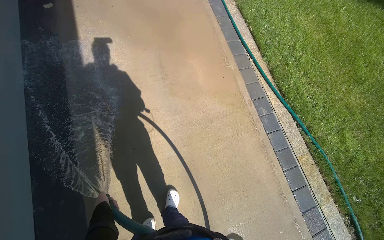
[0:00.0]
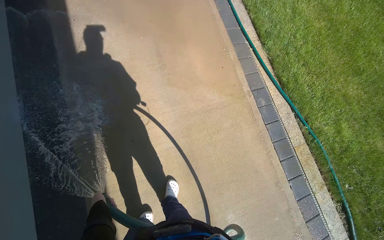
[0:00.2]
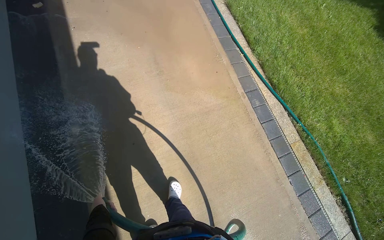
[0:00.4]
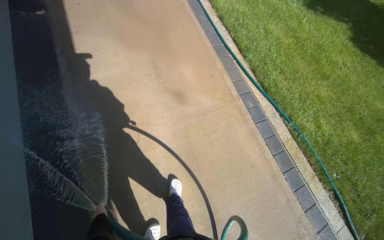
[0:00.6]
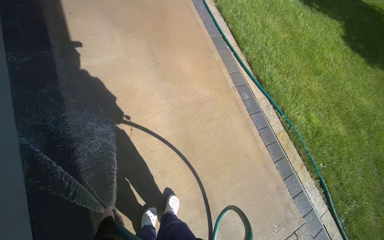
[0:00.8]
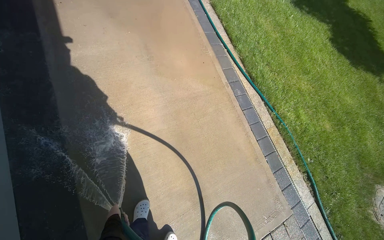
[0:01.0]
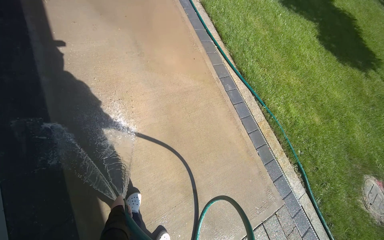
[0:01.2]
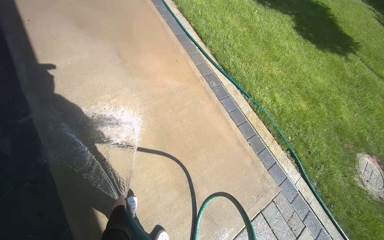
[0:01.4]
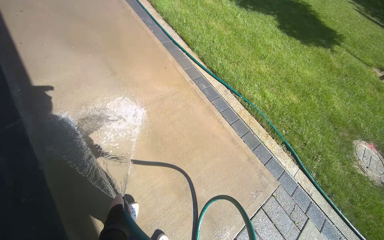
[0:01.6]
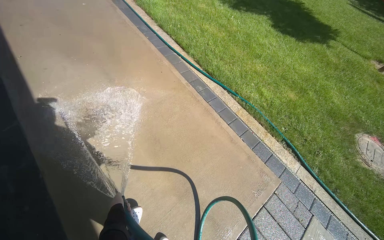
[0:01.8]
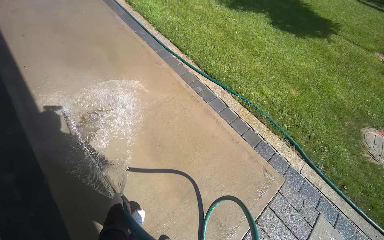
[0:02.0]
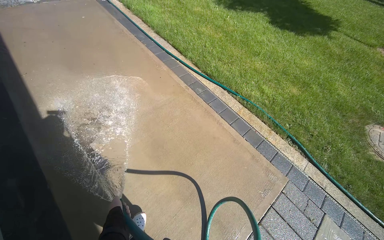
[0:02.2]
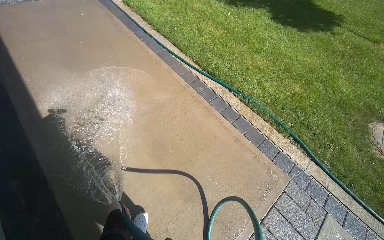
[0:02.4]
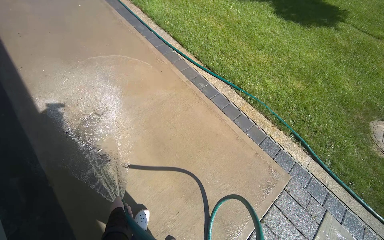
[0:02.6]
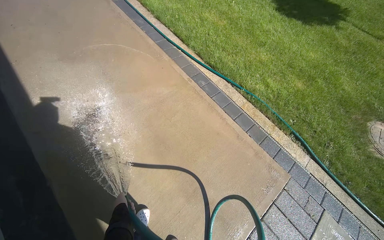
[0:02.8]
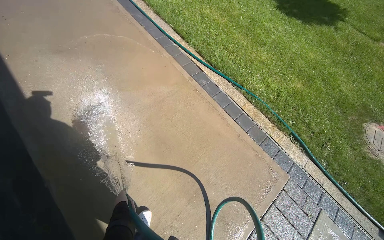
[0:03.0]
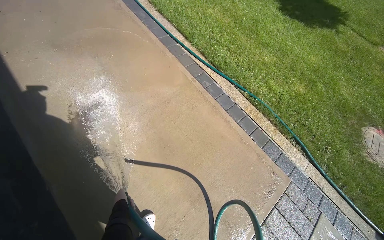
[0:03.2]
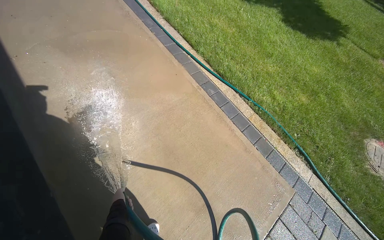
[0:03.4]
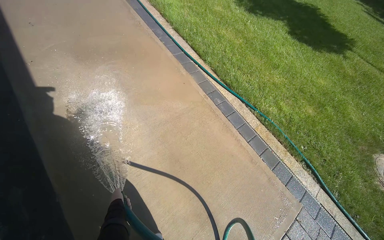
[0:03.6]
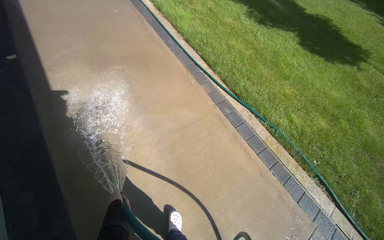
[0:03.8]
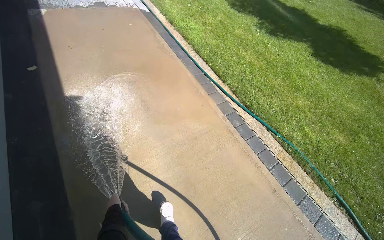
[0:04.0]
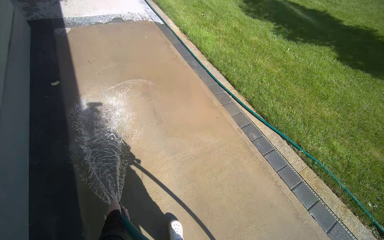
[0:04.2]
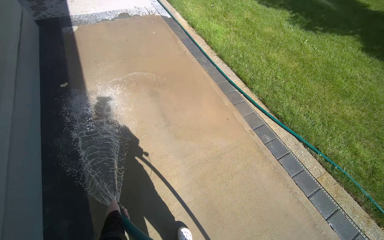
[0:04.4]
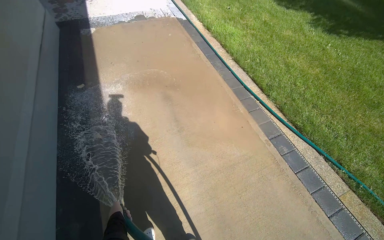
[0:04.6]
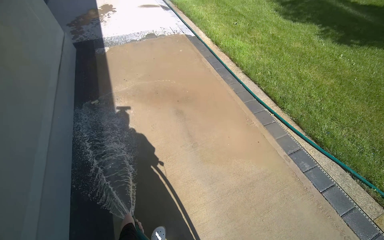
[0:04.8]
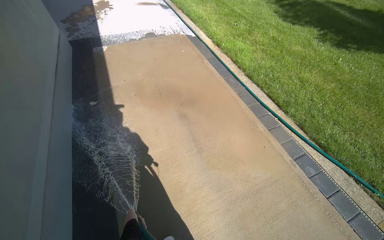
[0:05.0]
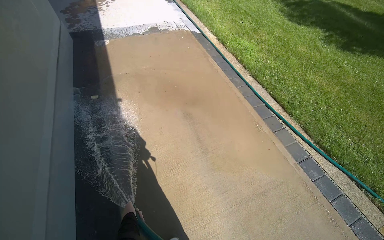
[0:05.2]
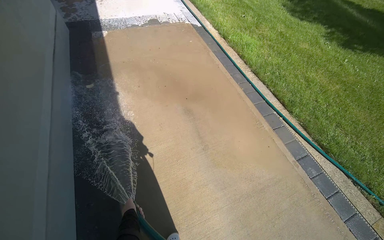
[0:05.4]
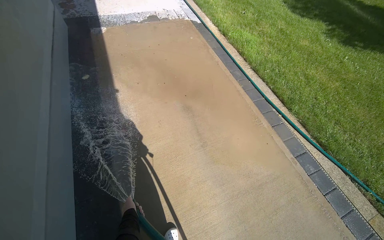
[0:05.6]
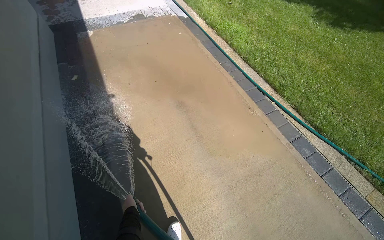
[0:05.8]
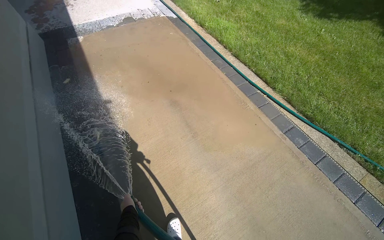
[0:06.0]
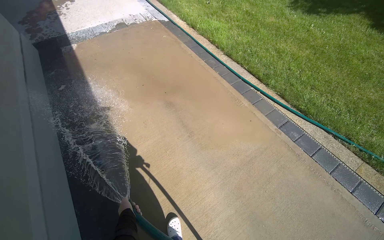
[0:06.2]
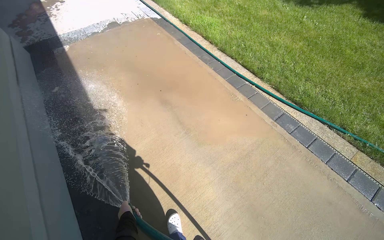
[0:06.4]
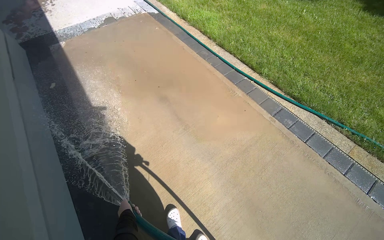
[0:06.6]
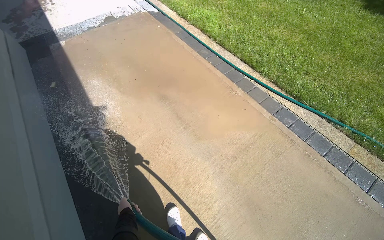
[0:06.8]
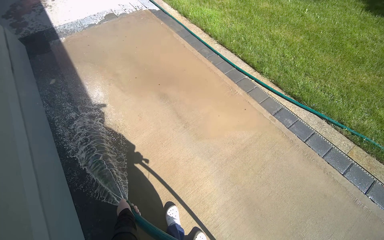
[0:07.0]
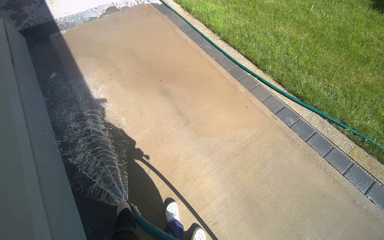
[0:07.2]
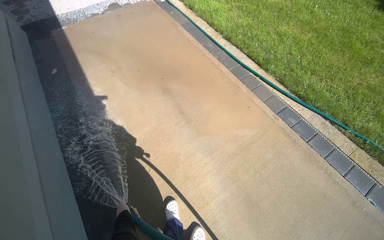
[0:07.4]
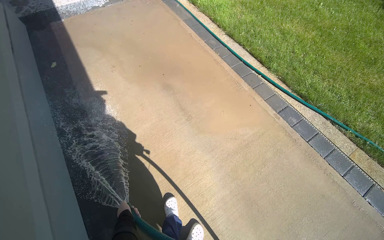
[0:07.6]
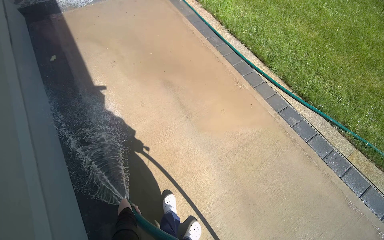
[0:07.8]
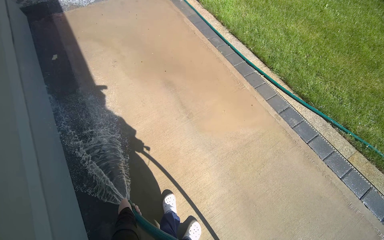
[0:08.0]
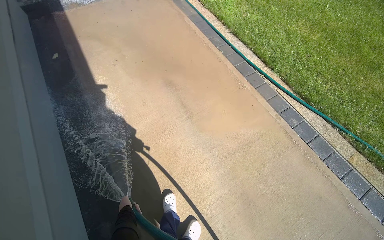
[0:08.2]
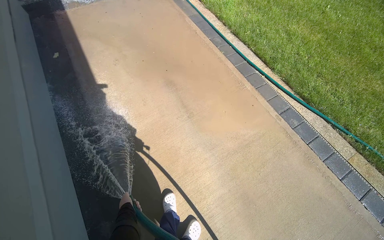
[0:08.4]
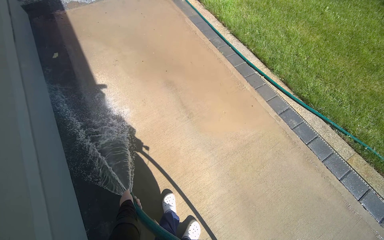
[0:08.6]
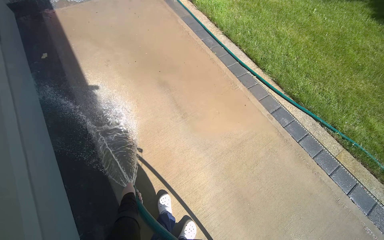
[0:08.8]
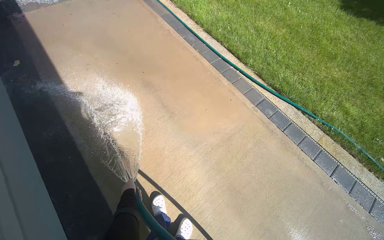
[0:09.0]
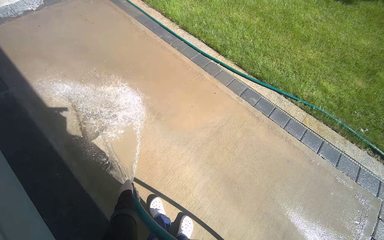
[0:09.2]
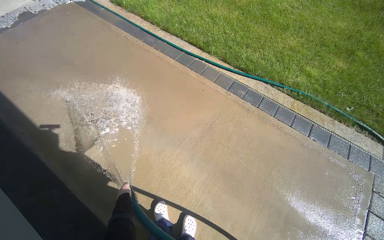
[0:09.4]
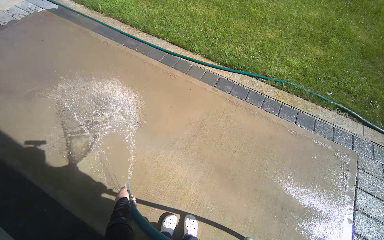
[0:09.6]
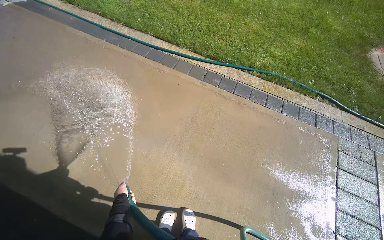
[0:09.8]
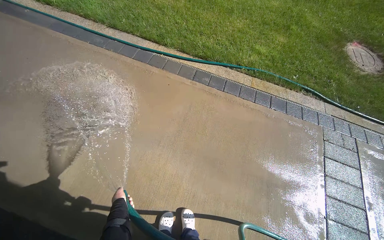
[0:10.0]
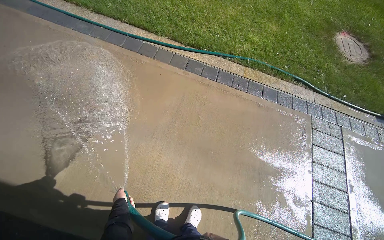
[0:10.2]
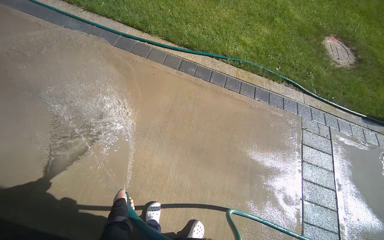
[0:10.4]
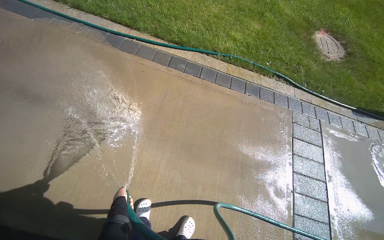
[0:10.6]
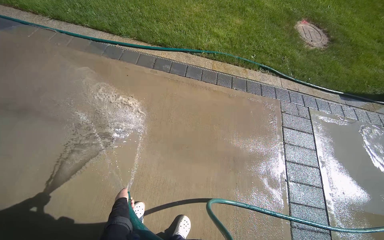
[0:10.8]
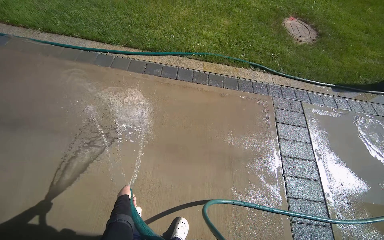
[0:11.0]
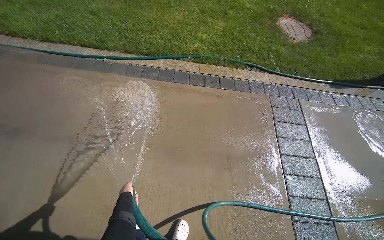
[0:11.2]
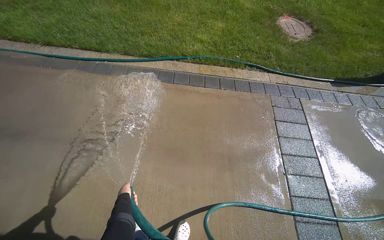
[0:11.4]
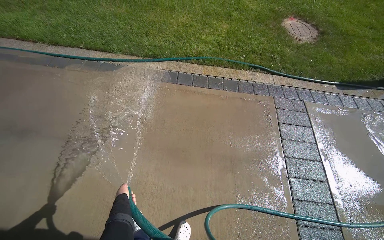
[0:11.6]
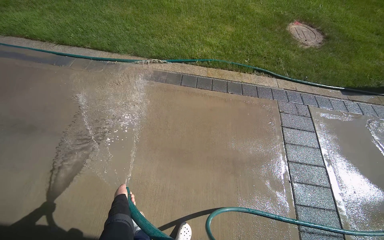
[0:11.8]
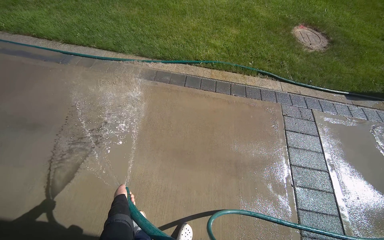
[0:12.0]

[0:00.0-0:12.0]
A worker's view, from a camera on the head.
Job: sweeping floor.
The whole recording: Rinsing concrete ground. The worker sprays water from a hose onto the concrete ground.
0:00.0 to 0:01.6: The camera travels about 60 cm. The wearer's head swings some 20 degrees to the right.
0:03.0 to 0:04.4: The camera is carried approximately 50 cm.
0:09.0 to 0:10.4: The wearer looks approximately 35 degrees further to the right.

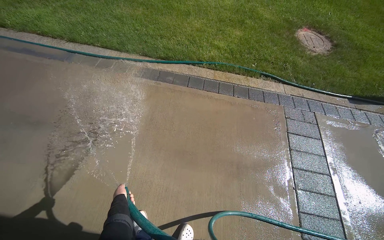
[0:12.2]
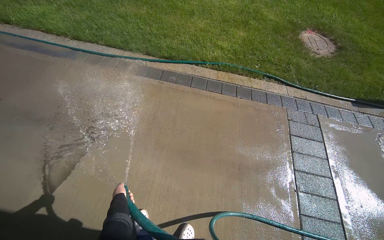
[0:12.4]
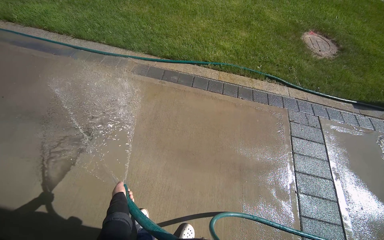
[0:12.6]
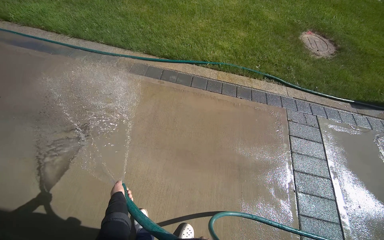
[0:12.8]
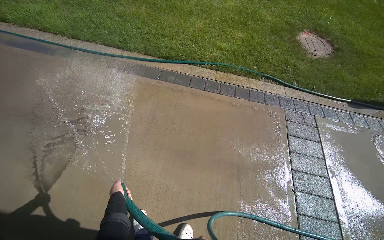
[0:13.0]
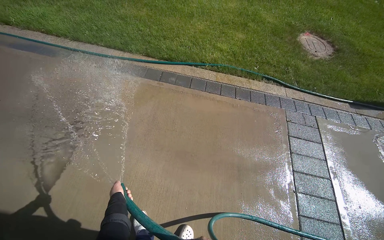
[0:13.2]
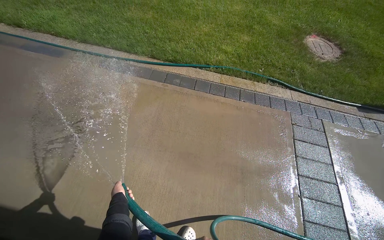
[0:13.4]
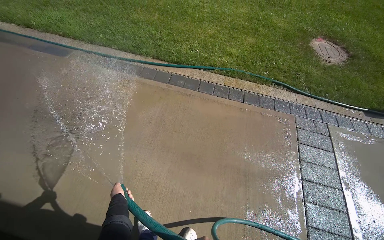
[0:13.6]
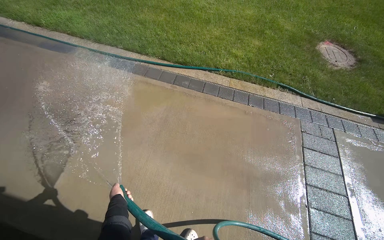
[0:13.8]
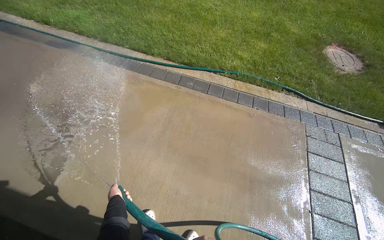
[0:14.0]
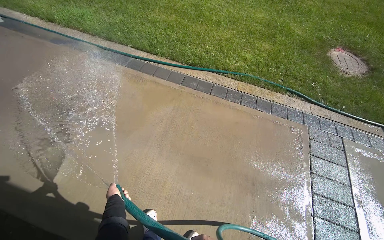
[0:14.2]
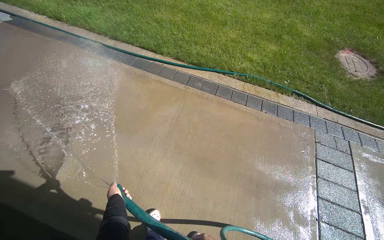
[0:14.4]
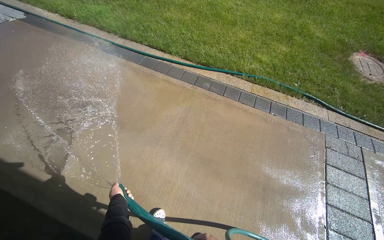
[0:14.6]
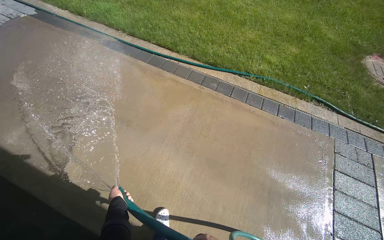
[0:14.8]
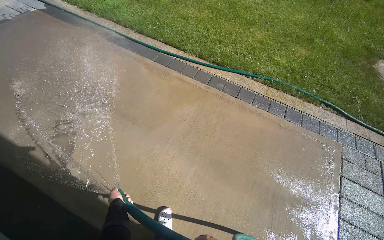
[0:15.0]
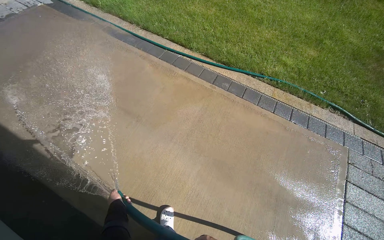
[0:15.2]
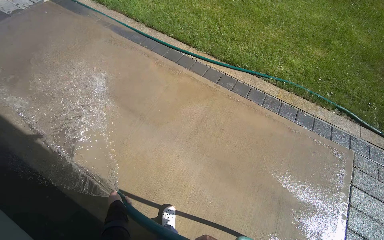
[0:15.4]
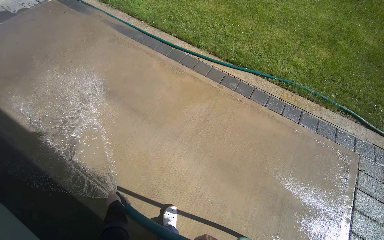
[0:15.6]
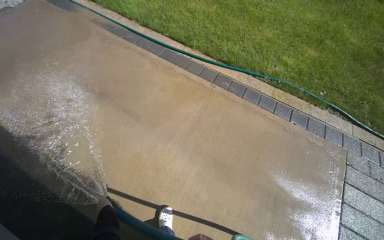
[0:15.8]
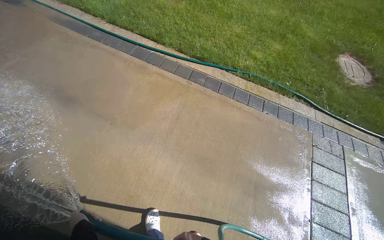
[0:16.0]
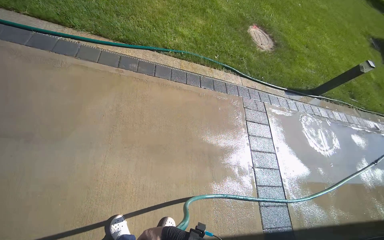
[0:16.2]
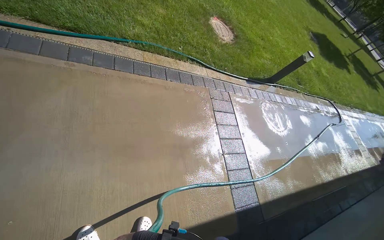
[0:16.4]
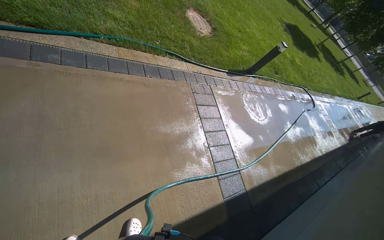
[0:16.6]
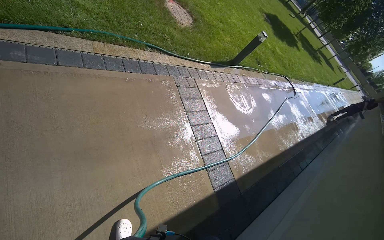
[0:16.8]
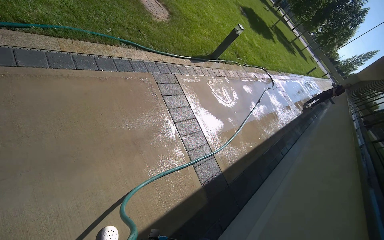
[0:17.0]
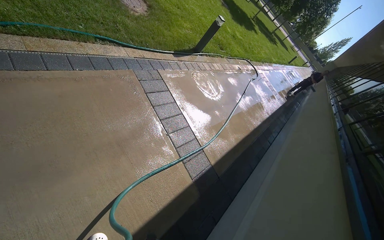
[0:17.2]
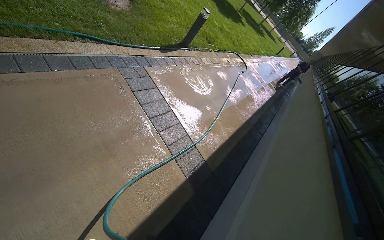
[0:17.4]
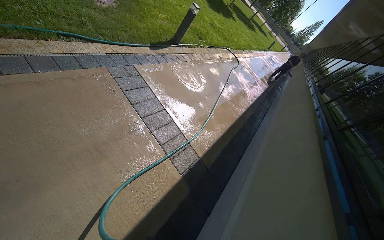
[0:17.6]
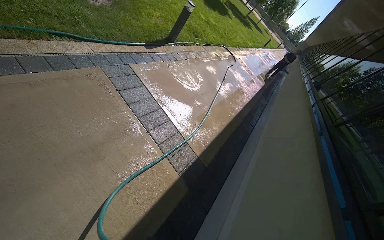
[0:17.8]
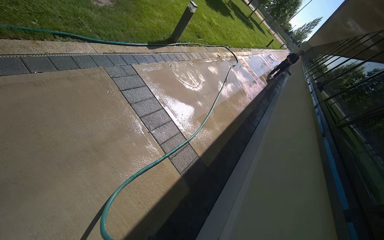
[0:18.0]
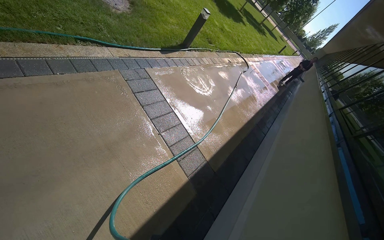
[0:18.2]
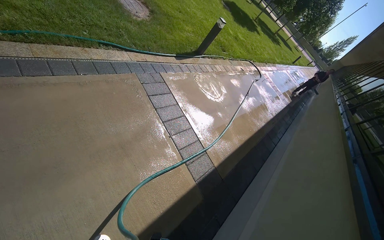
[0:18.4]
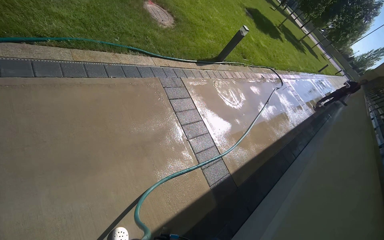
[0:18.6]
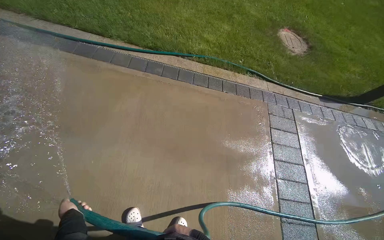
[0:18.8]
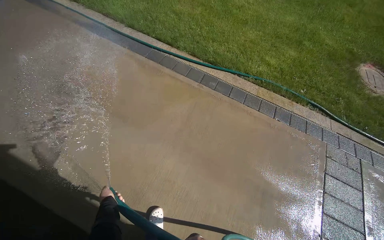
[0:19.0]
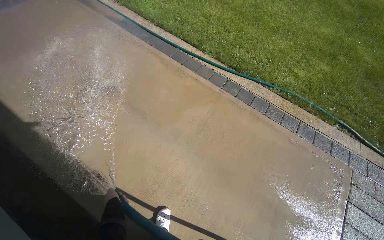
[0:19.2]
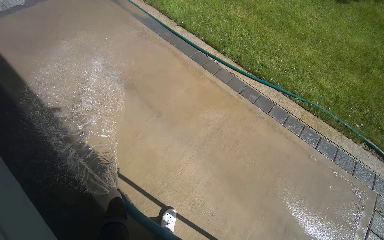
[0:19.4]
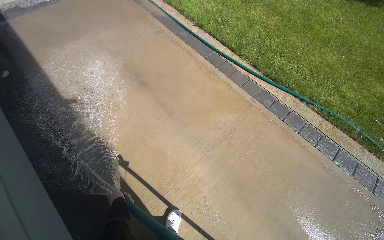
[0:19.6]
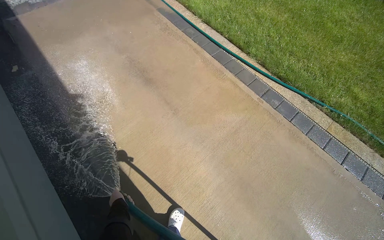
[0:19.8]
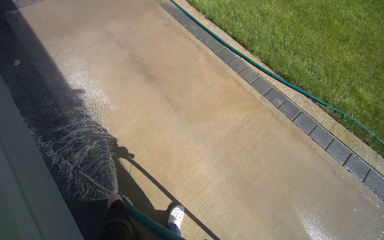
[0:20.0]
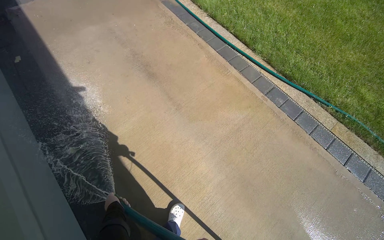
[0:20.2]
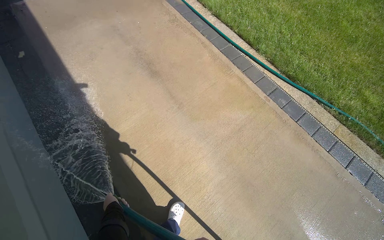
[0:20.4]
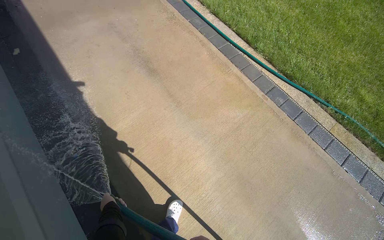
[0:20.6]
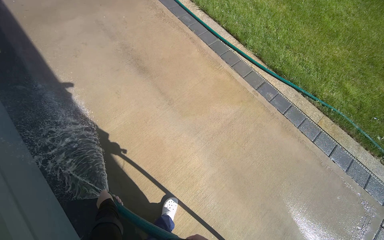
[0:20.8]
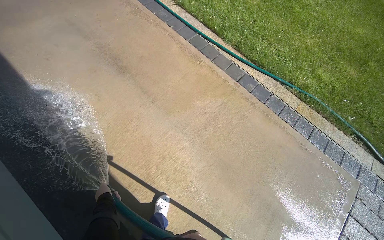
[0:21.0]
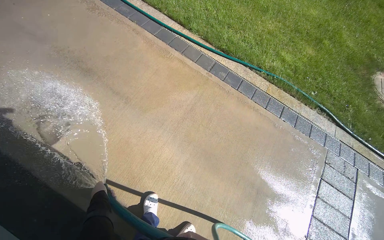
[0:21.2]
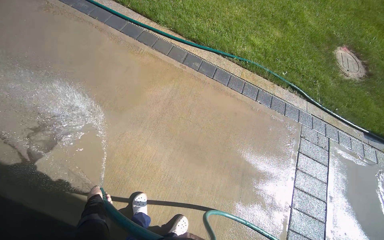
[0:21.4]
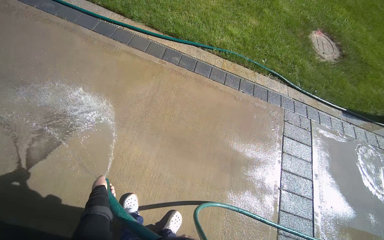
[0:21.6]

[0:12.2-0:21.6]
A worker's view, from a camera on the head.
Job: sweeping floor.
The whole recording: Rinsing concrete ground. The worker sprays water from a hose onto the concrete ground.
0:15.4 to 0:17.0: The wearer looks approximately 65 degrees further to the right. The view tilts about 15 degrees downward.
0:18.4 to 0:20.0: The wearer moves some 50 cm. The head turns to the left by about 90 degrees.
0:20.0 to 0:21.6: The wearer's head swings about 35 degrees to the right.
